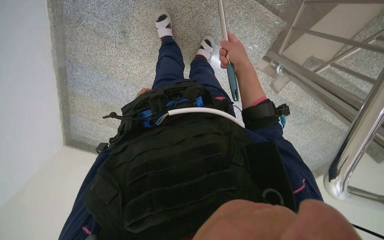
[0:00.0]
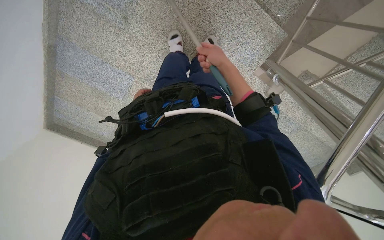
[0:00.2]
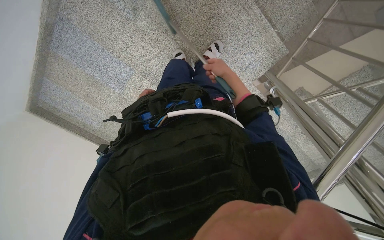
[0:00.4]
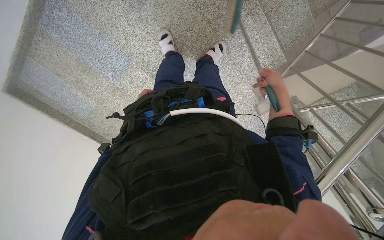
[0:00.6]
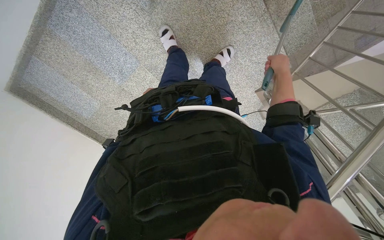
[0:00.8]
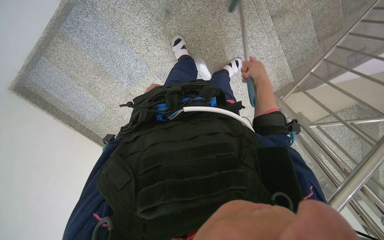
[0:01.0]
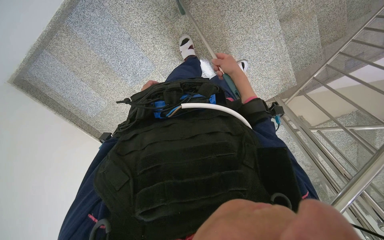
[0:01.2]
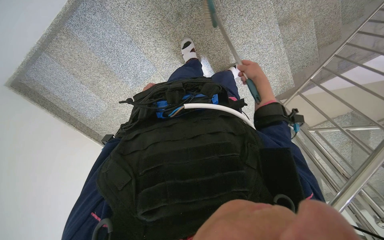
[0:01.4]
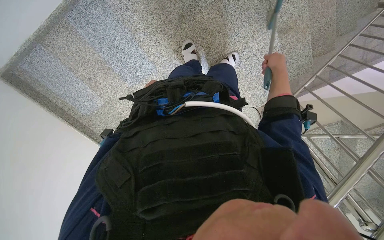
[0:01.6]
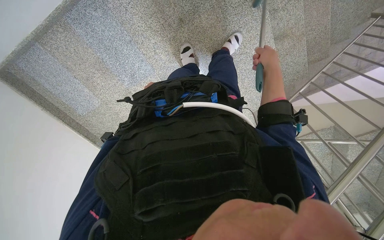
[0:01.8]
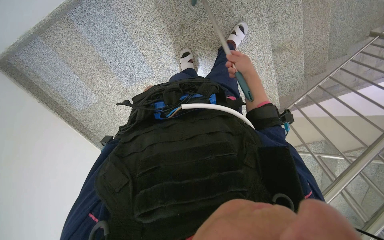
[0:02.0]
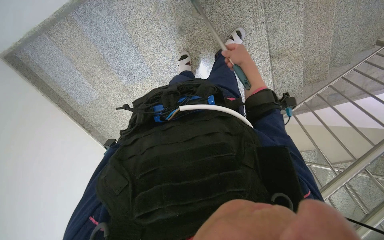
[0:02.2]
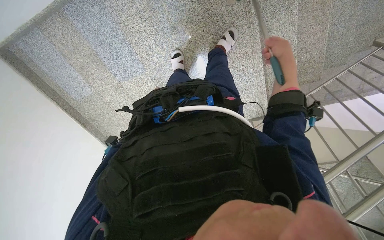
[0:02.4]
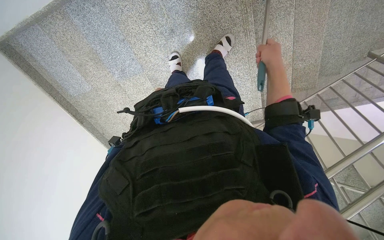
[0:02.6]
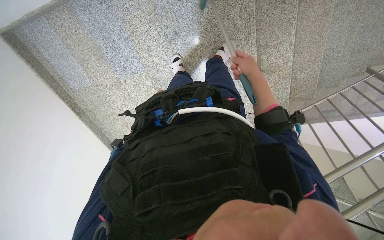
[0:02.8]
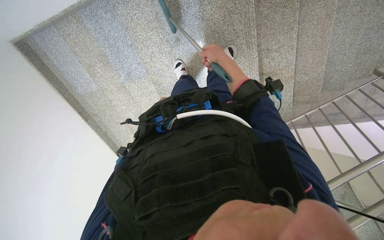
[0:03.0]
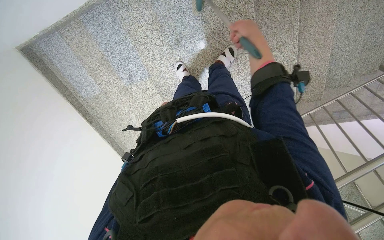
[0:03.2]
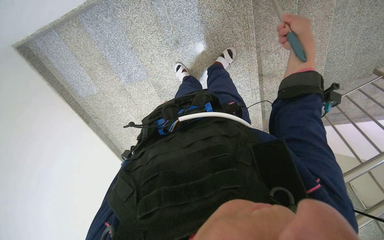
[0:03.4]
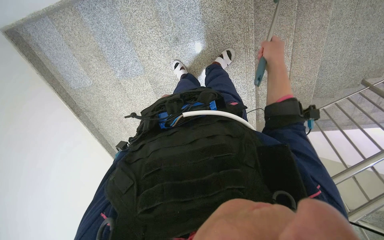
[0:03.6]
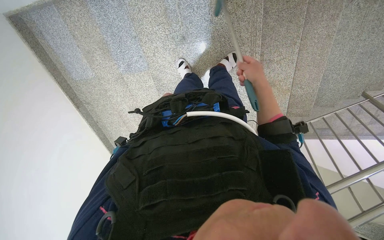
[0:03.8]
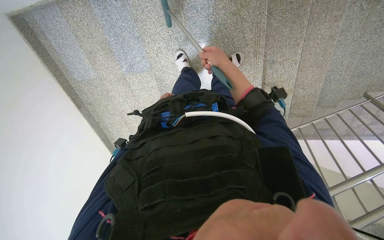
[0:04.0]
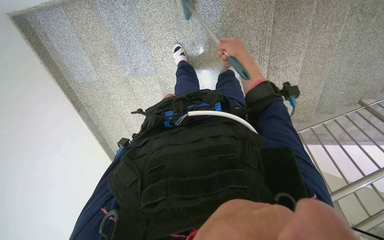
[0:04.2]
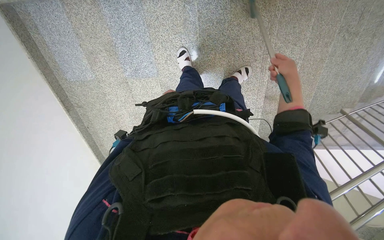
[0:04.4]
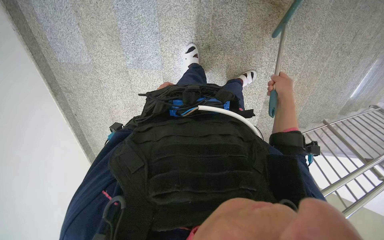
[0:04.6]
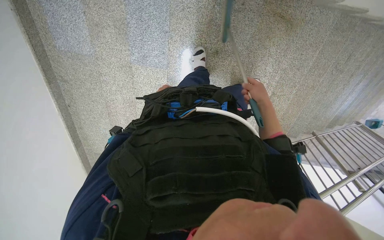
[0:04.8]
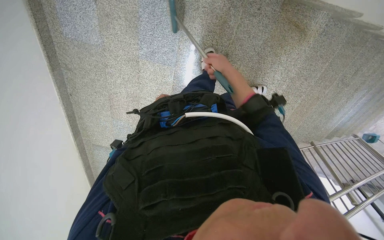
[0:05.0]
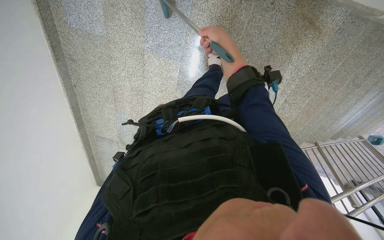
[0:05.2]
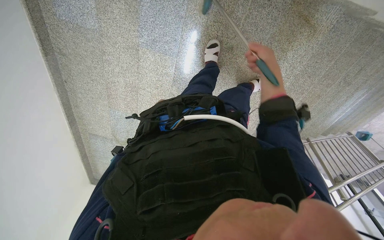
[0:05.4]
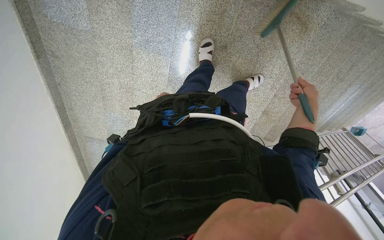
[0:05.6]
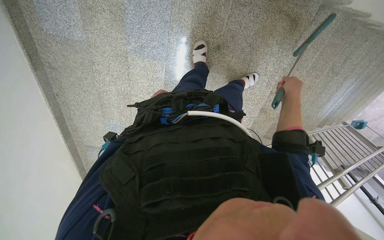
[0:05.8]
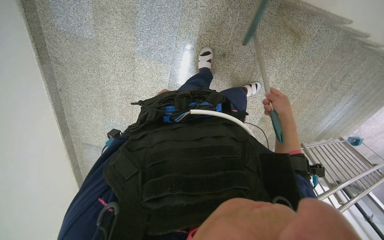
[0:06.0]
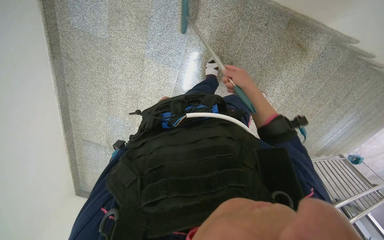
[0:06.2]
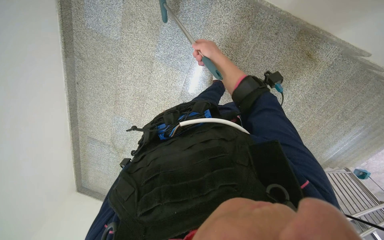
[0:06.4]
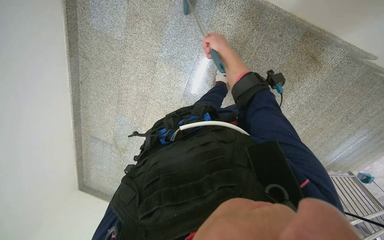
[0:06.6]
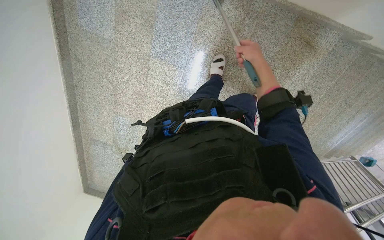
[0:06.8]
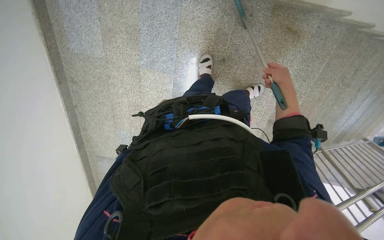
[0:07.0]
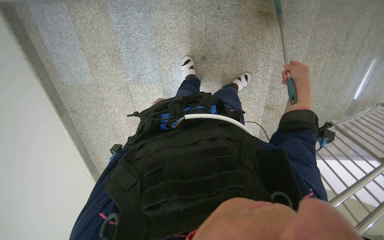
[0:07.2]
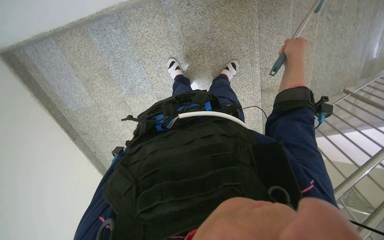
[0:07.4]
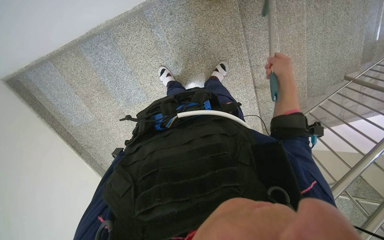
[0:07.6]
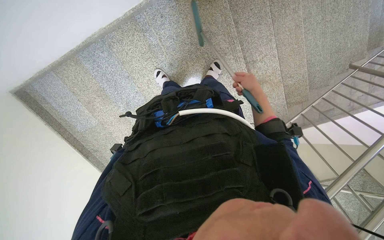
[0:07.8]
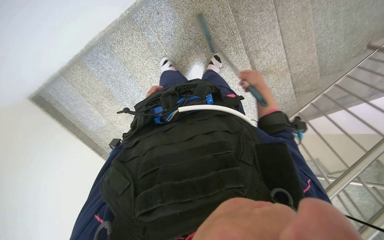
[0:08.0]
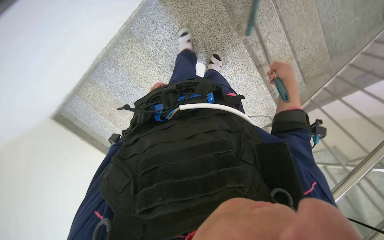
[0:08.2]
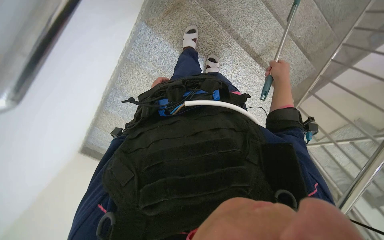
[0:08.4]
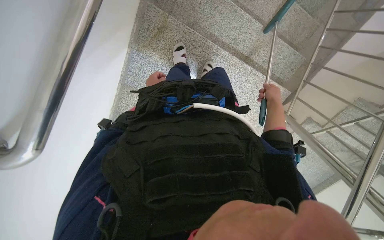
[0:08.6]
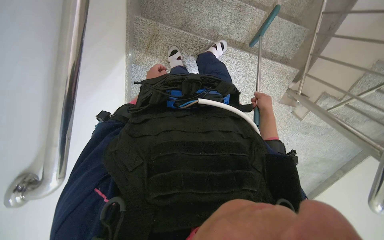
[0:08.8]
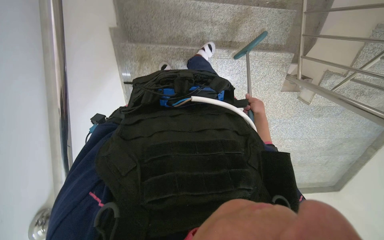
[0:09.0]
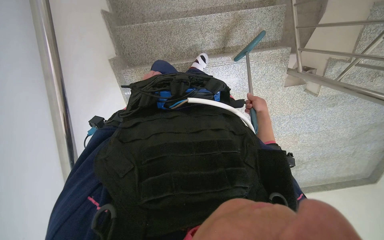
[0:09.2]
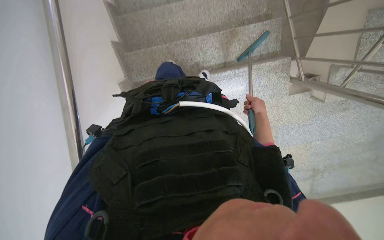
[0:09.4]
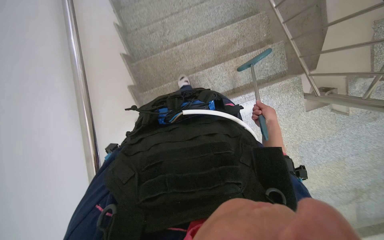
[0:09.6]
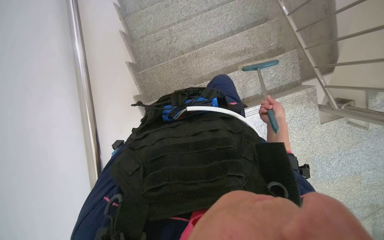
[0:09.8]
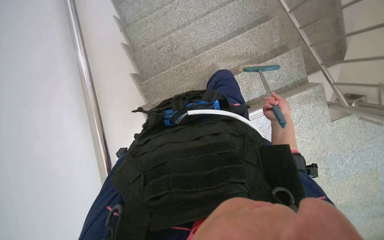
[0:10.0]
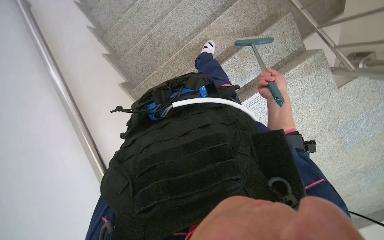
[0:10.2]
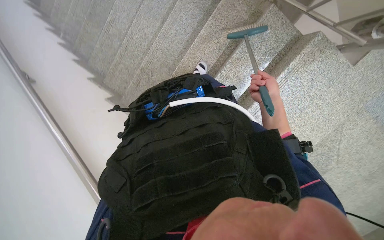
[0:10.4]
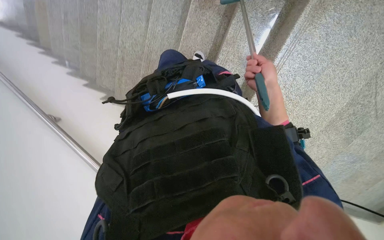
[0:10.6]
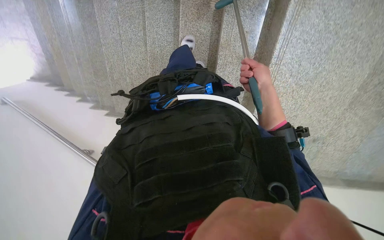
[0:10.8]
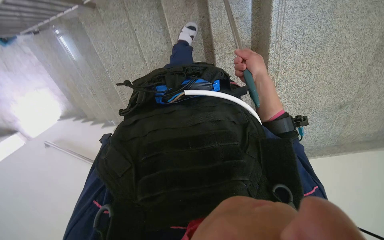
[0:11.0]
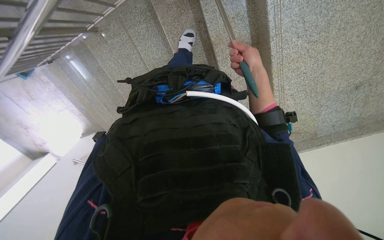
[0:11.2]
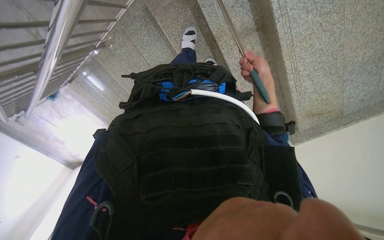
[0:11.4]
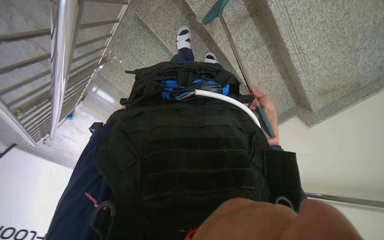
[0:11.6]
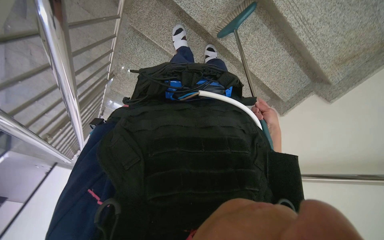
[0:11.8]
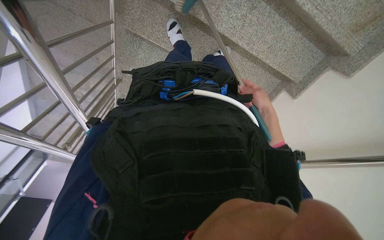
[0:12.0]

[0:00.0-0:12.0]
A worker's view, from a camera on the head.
Job: sweeping floor.
The whole recording: Sweeping stairs with broom. The worker sweeps the stairs with a long-handled broom.
0:00.0 to 0:01.6: The wearer moves to the left, approximately 50 cm. The view pans to the right by roughly 25 degrees.
0:04.4 to 0:06.0: The right hand swings left and right, approximately 30 cm each way, with 2 reversals.
0:06.0 to 0:07.6: The camera is carried roughly 40 cm. The view swings about 15 degrees to the left. The scene turns some 35 degrees counterclockwise in the picture.
0:07.6 to 0:09.0: The wearer moves approximately 40 cm. The camera sweeps to the left, by some 30 degrees. The scene turns some 55 degrees counterclockwise in the picture.
0:09.0 to 0:10.4: The head travels some 40 cm. The camera is aimed about 30 degrees further to the left. The wearer looks some 20 degrees further upward. The scene rotates counterclockwise by about 45 degrees.
0:10.4 to 0:12.0: The camera is aimed roughly 45 degrees further to the left. The wearer looks about 15 degrees further downward. The scene turns some 85 degrees counterclockwise in the picture.

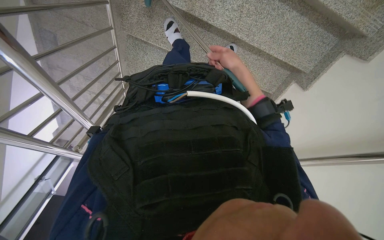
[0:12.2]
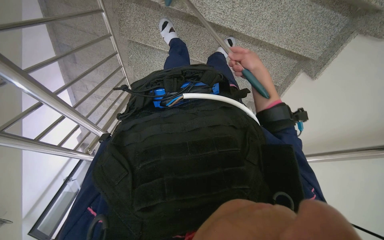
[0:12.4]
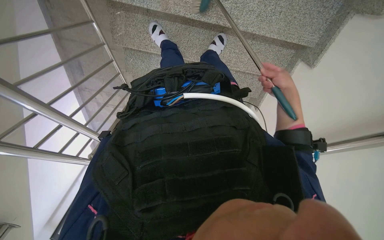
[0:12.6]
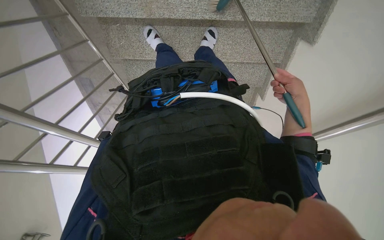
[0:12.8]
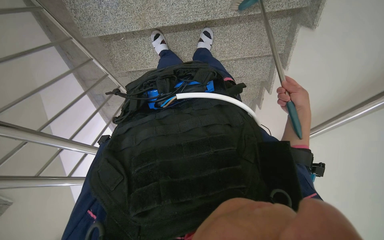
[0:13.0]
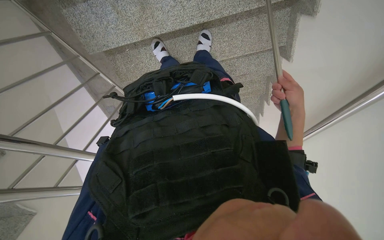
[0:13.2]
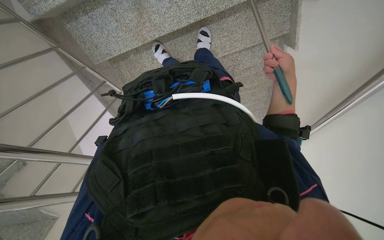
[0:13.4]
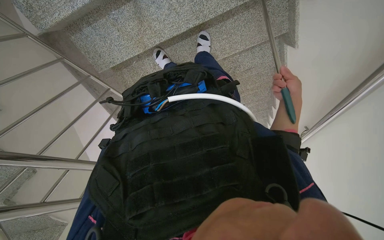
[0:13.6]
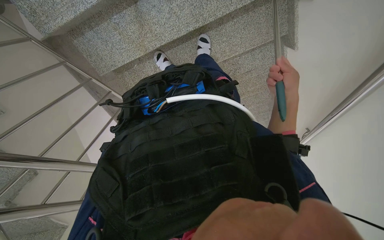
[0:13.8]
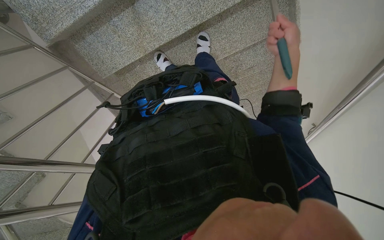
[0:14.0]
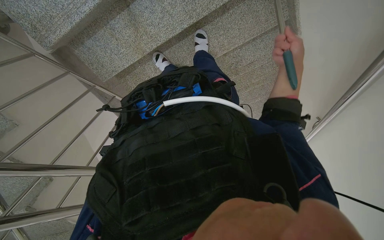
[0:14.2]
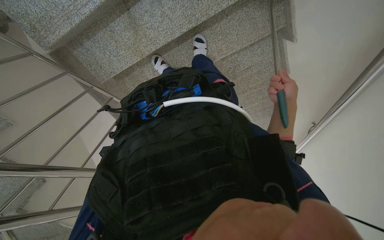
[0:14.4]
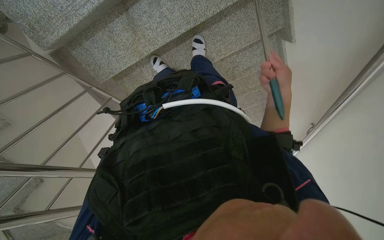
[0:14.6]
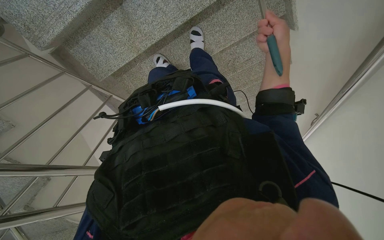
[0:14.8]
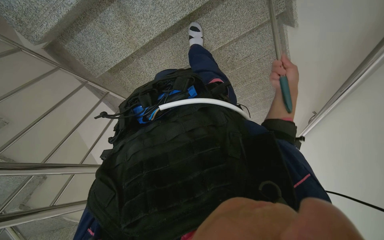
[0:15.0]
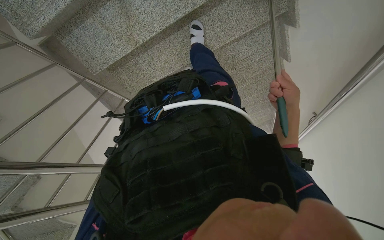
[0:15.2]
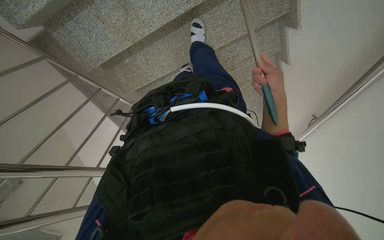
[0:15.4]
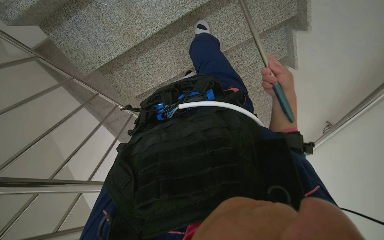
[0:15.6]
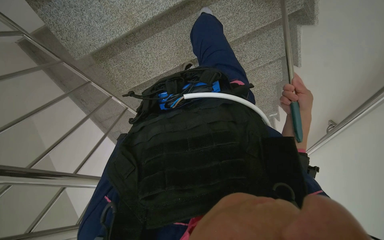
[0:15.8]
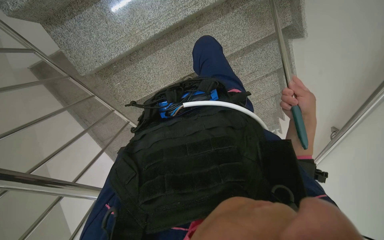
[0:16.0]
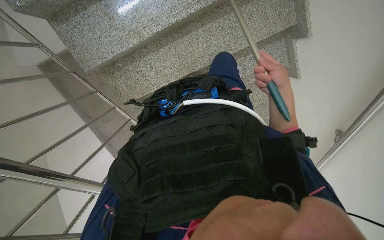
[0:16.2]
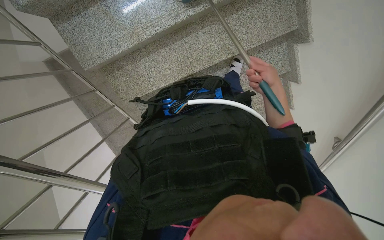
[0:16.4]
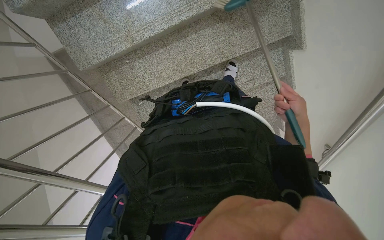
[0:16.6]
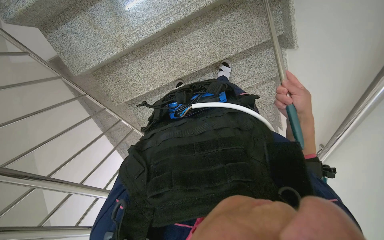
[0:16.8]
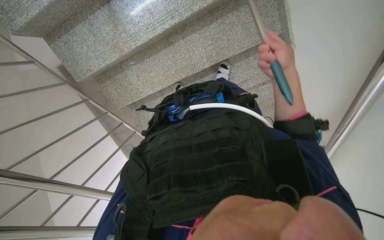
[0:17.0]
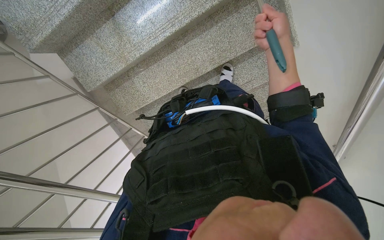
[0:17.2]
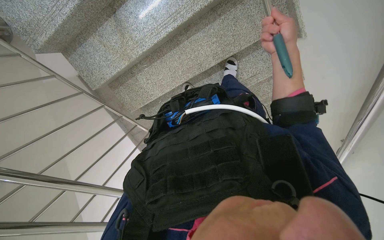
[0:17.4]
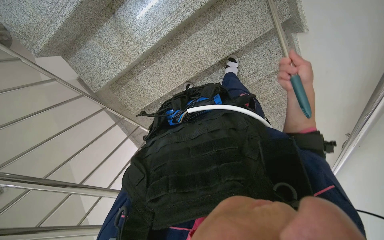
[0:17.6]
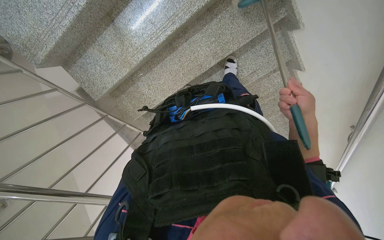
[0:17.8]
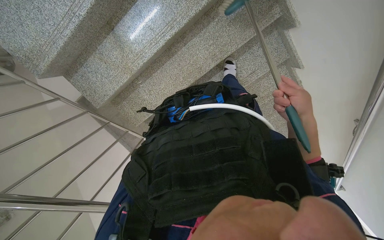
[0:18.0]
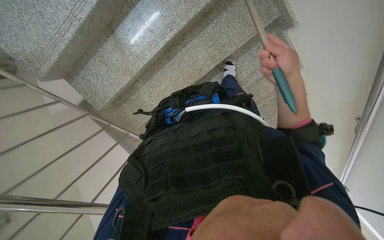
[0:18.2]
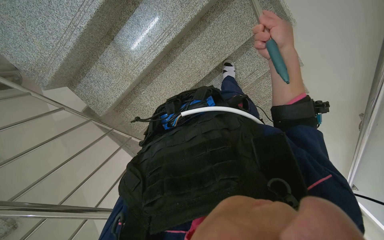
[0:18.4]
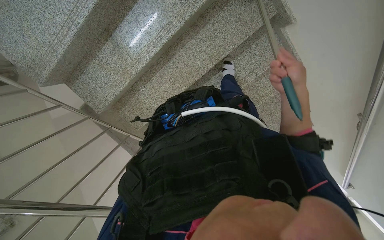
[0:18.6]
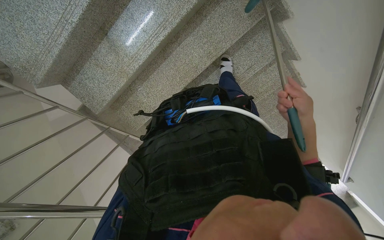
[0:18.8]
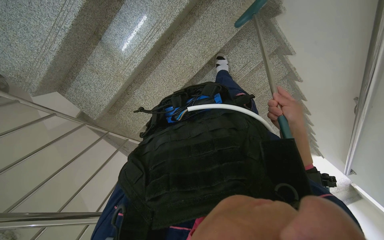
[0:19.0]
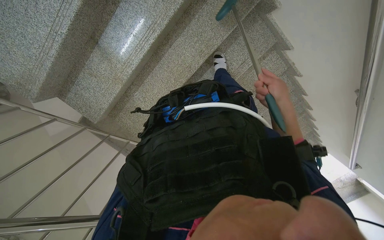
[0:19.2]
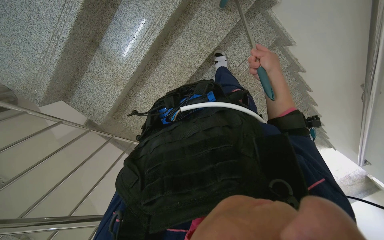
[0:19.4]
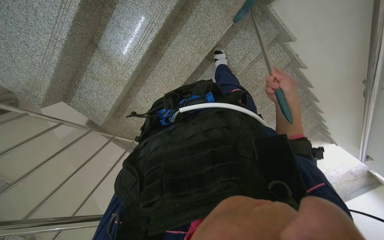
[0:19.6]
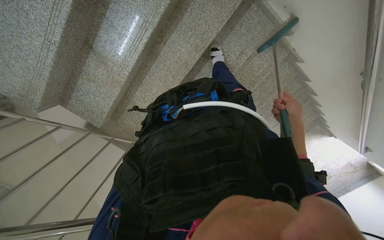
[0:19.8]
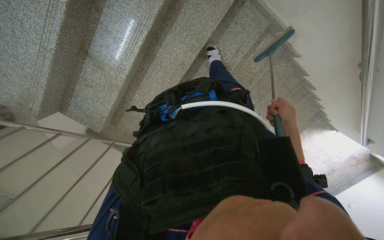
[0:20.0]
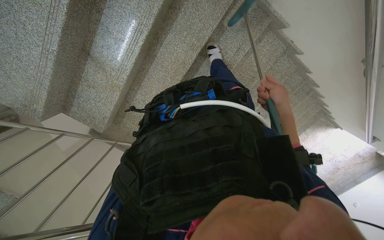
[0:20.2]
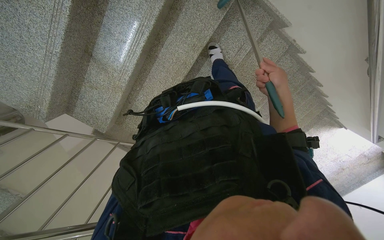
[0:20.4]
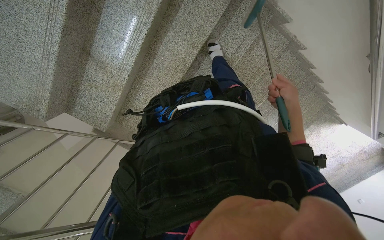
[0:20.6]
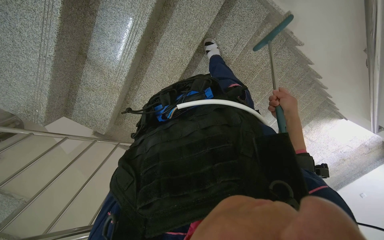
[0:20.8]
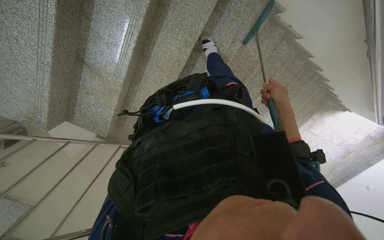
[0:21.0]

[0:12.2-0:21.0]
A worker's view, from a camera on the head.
Job: sweeping floor.
The whole recording: Sweeping stairs with broom. The worker sweeps the stairs with a long-handled broom.
0:12.2 to 0:13.6: The wearer moves about 40 cm. The camera is aimed about 30 degrees further to the left. The scene turns some 30 degrees counterclockwise in the picture.
0:13.6 to 0:15.2: The right hand swings up and down the picture, roughly 15 cm each way, with 3 reversals.
0:15.2 to 0:16.6: The view tilts some 15 degrees upward.
0:16.6 to 0:18.0: The right hand travels up the picture and back again, approximately 15 cm each way.
0:18.0 to 0:19.6: The right hand swings up and down the picture, some 20 cm each way, with 3 reversals.
0:19.6 to 0:21.0: The right hand moves up and down the picture over roughly 10 cm, changing direction 2 times.
